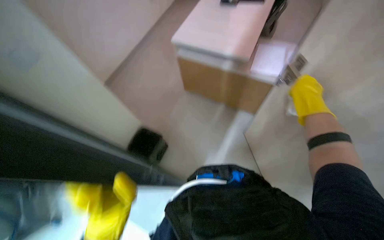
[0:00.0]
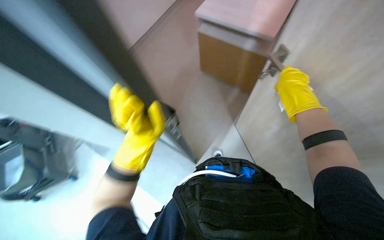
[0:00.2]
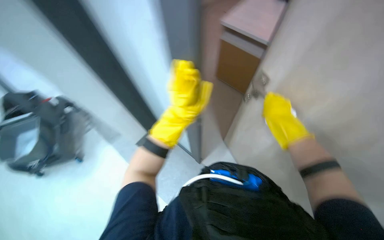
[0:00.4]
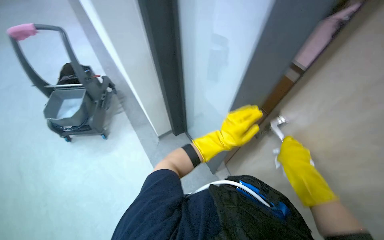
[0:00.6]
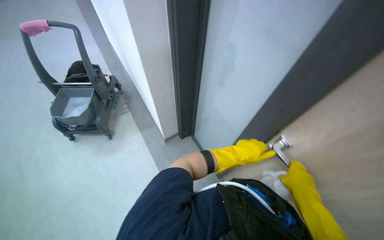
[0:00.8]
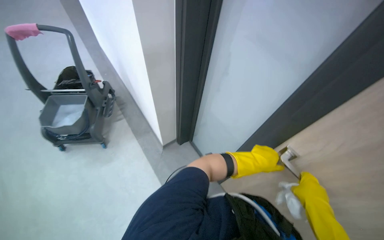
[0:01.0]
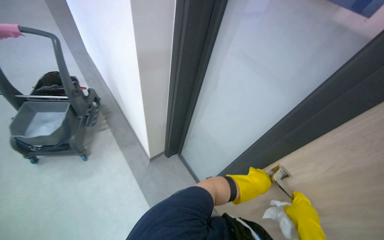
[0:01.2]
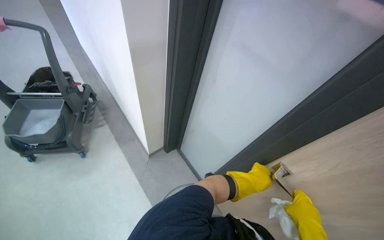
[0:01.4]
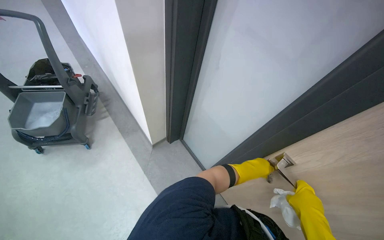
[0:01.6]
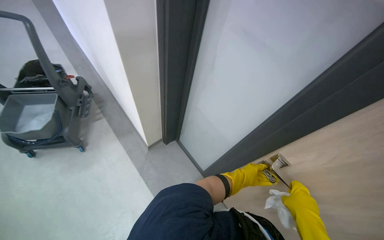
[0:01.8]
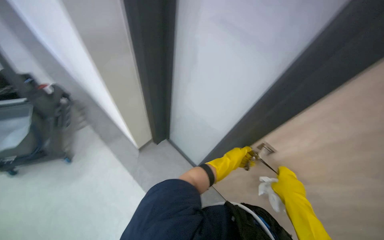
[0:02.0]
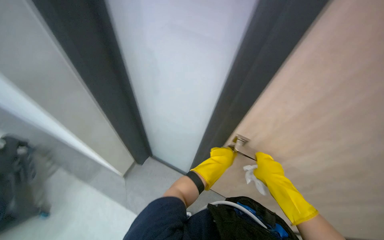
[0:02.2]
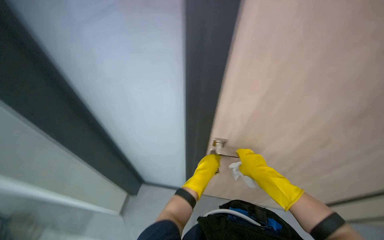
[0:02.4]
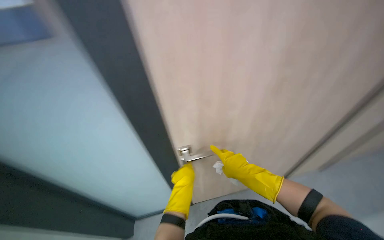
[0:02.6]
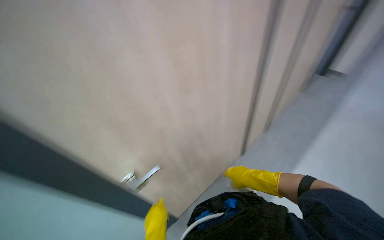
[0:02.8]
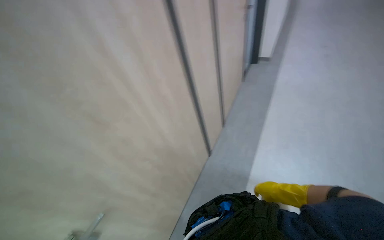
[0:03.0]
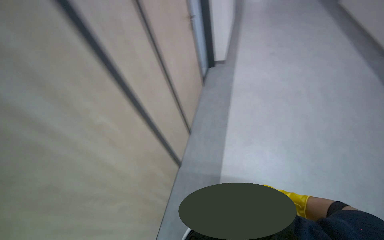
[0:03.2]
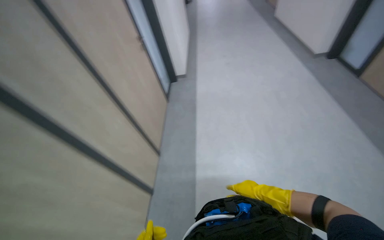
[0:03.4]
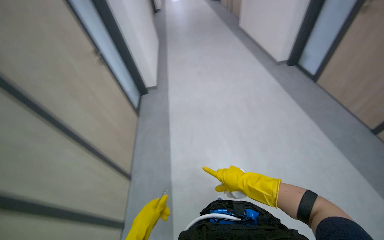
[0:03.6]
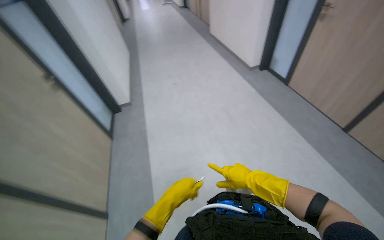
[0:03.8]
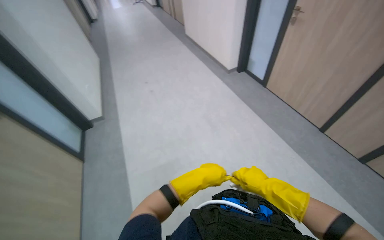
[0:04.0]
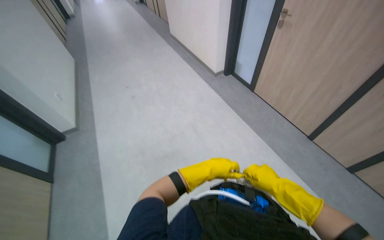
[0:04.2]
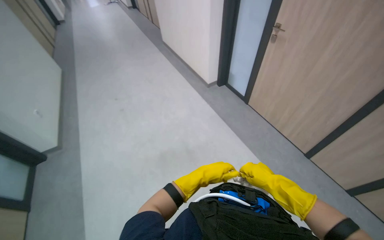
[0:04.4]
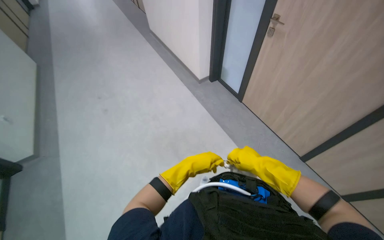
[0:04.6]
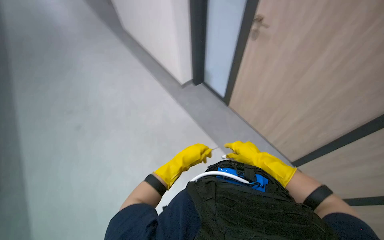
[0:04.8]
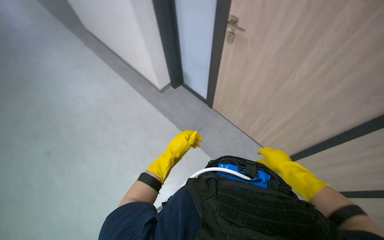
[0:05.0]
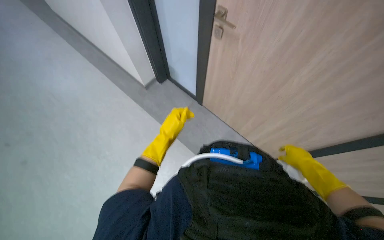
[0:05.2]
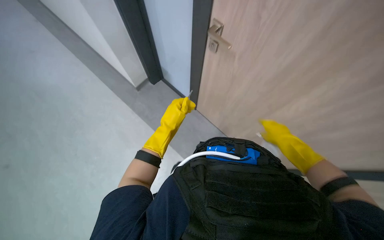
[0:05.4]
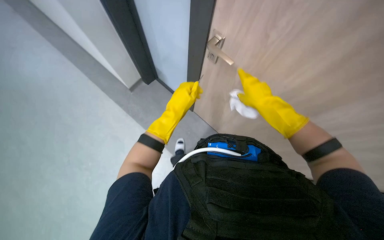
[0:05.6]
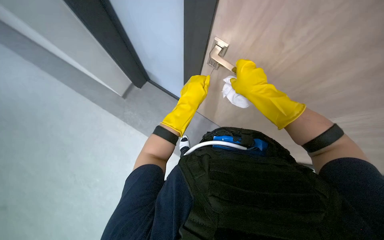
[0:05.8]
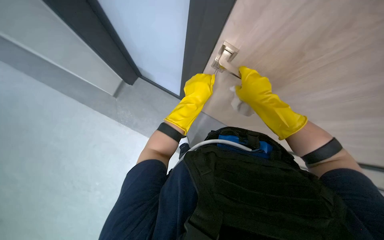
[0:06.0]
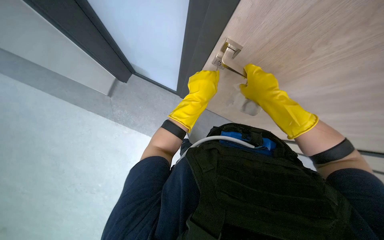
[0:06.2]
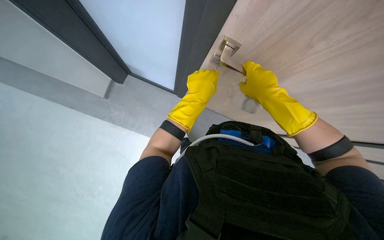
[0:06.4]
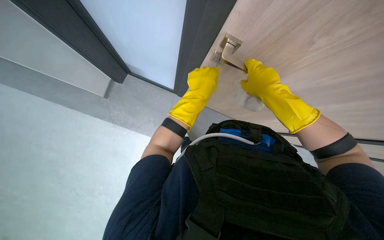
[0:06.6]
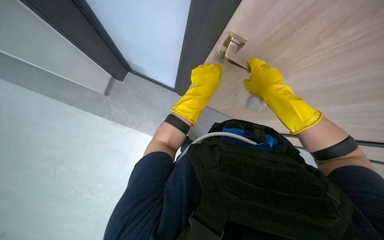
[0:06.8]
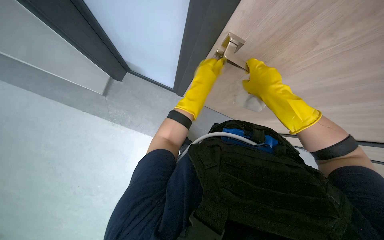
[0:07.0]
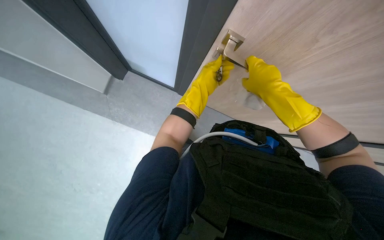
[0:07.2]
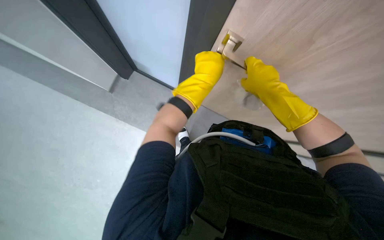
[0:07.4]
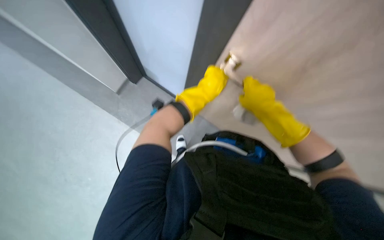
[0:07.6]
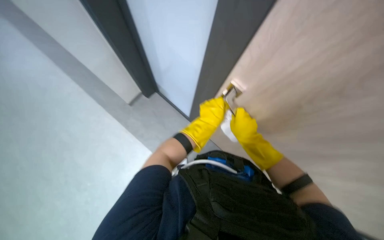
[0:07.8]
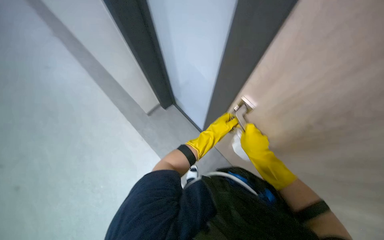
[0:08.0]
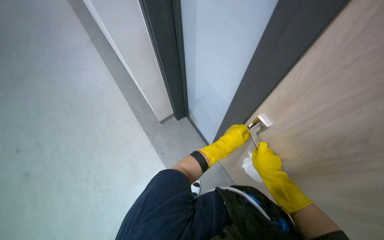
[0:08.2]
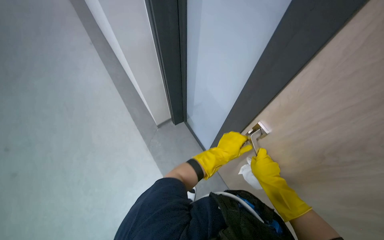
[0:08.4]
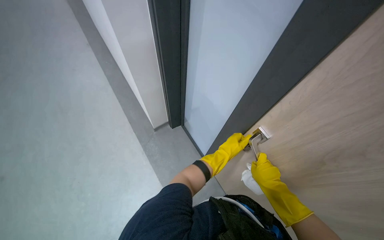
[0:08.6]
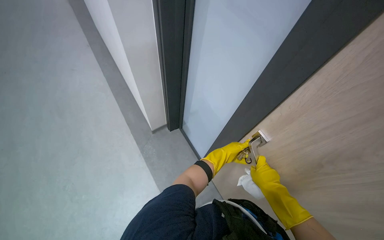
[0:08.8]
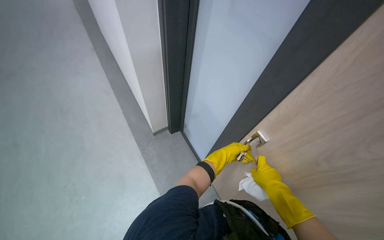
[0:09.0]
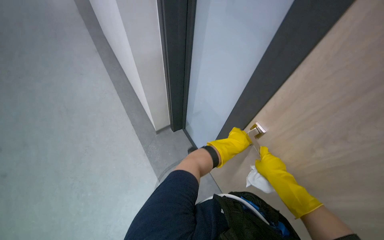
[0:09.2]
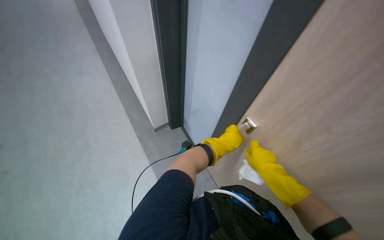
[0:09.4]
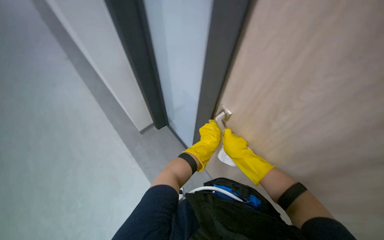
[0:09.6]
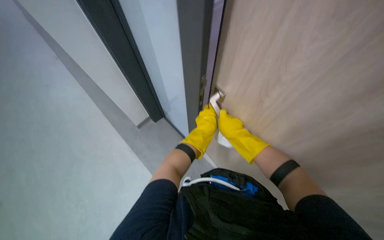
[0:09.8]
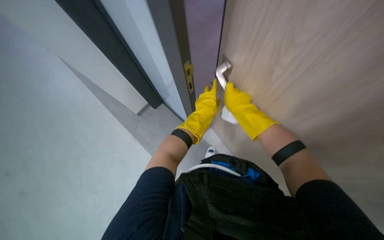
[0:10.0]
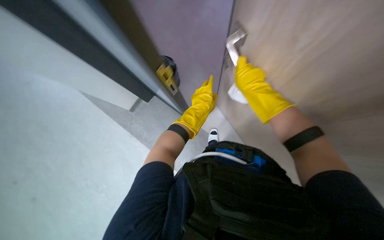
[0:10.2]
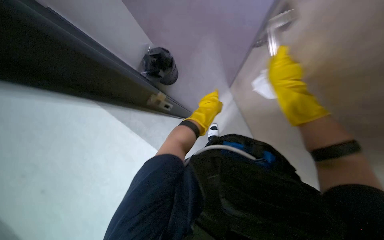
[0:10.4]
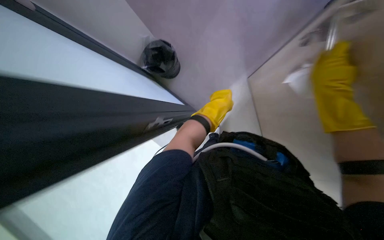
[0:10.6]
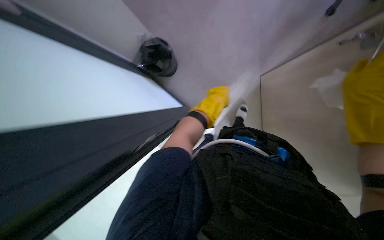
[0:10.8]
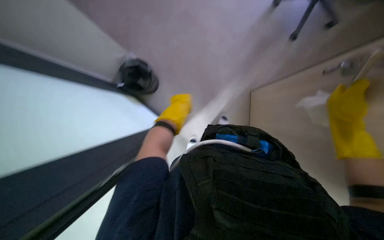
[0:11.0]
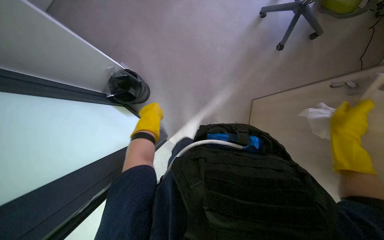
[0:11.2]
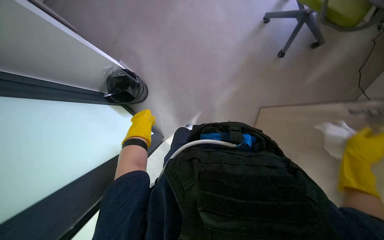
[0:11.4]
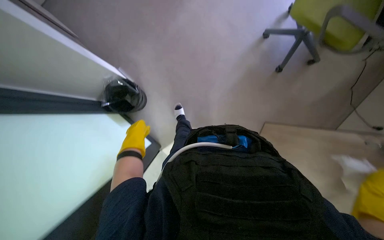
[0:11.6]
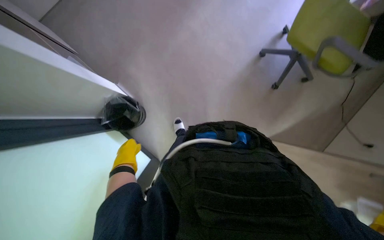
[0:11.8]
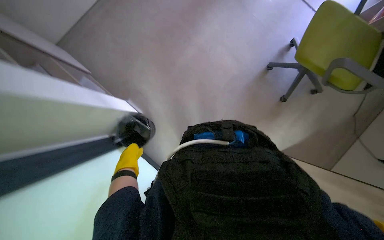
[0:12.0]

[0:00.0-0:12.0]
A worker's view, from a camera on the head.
Job: wiping surfaces.
The whole recording: Wiping office desk surface. The worker wipes the surface of an office desk with a white cloth.
0:00.0 to 0:01.6: The wearer moves roughly 40 cm. The scene turns some 30 degrees clockwise in the picture.
0:03.0 to 0:04.4: The head travels approximately 80 cm. The view pans to the right by approximately 15 degrees.
0:04.4 to 0:06.0: The view swings approximately 15 degrees to the right. Both hands travel together up the picture, some 40 cm.
0:06.0 to 0:07.6: The hands make small movements and keep their place.
0:07.6 to 0:09.0: The camera pitches upward, by some 20 degrees. The left hand is displaced farther from the camera by roughly 10 cm.
0:09.0 to 0:10.4: The view tilts roughly 20 degrees downward. Everything in view rotates some 30 degrees counterclockwise.
0:10.4 to 0:12.0: The view tilts some 30 degrees upward. The left hand moves to the left and down the picture, some 20 cm.

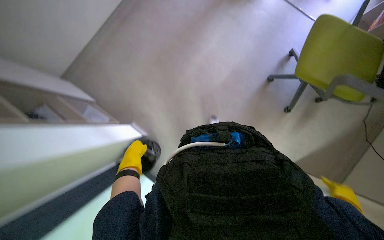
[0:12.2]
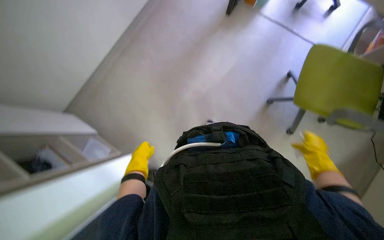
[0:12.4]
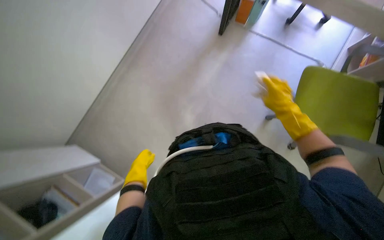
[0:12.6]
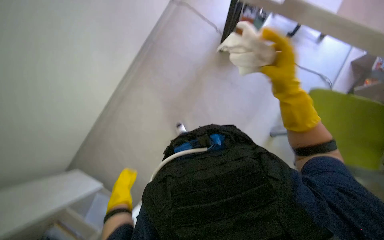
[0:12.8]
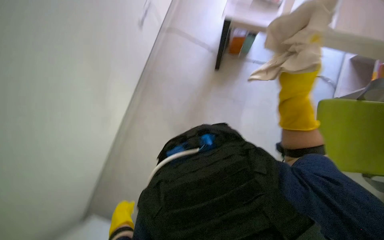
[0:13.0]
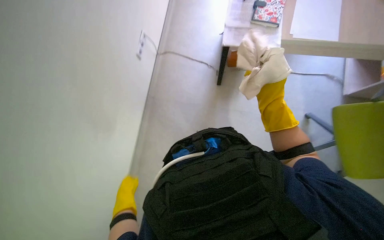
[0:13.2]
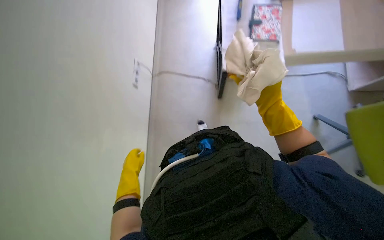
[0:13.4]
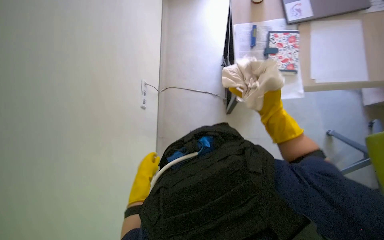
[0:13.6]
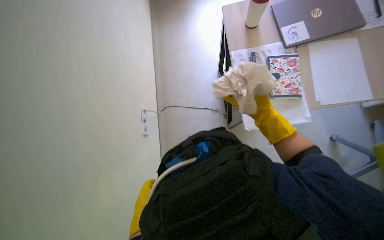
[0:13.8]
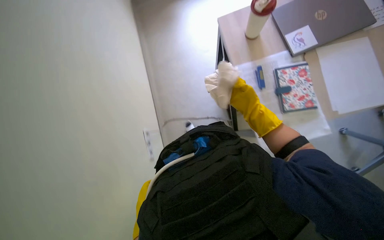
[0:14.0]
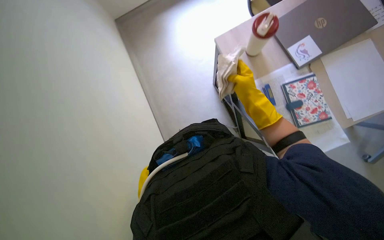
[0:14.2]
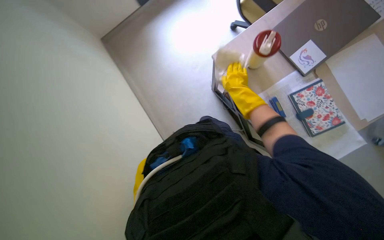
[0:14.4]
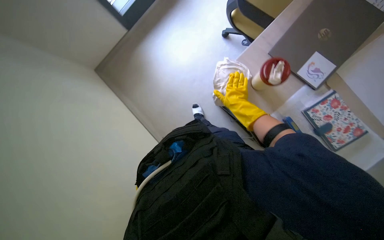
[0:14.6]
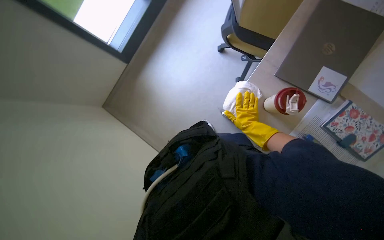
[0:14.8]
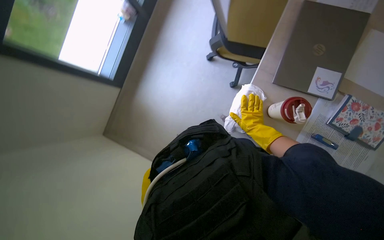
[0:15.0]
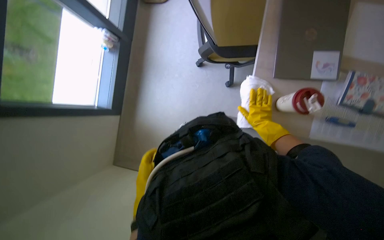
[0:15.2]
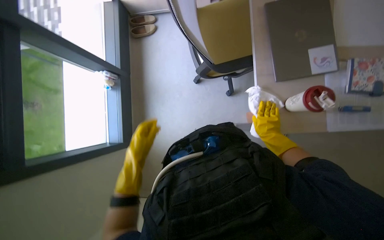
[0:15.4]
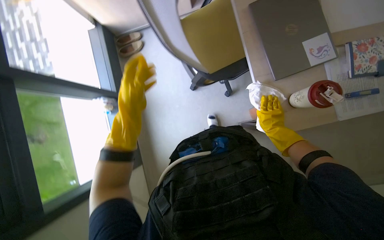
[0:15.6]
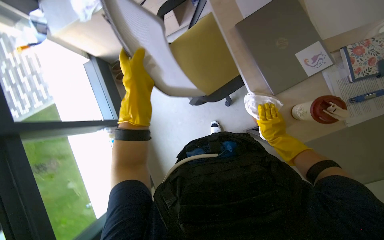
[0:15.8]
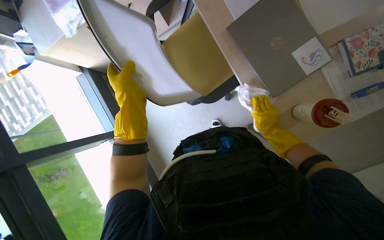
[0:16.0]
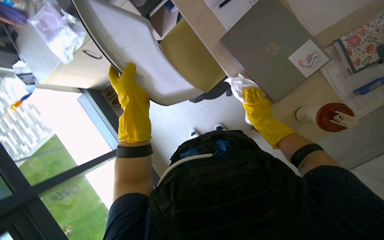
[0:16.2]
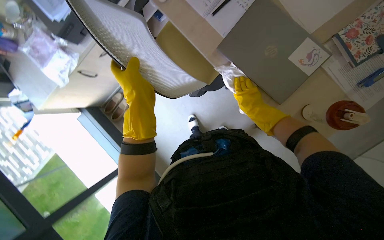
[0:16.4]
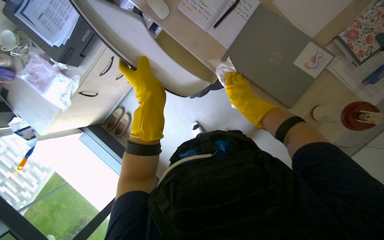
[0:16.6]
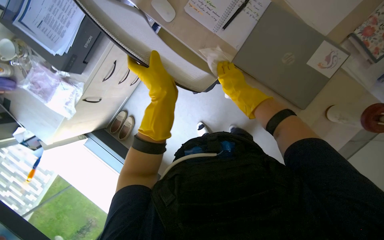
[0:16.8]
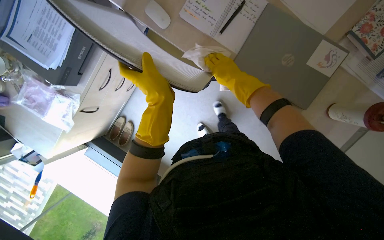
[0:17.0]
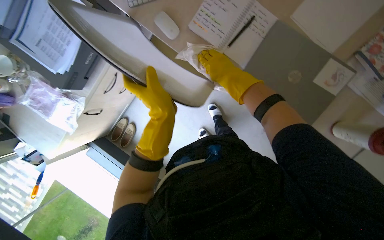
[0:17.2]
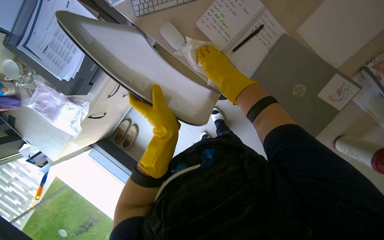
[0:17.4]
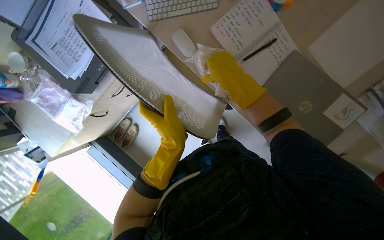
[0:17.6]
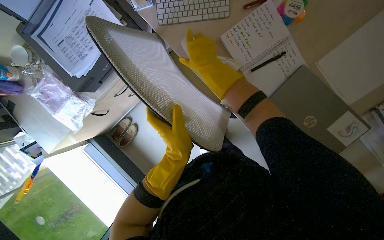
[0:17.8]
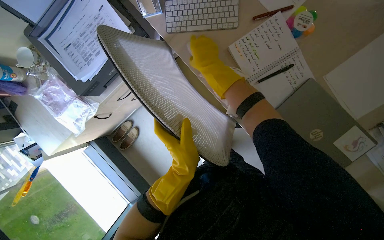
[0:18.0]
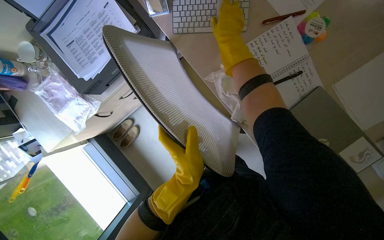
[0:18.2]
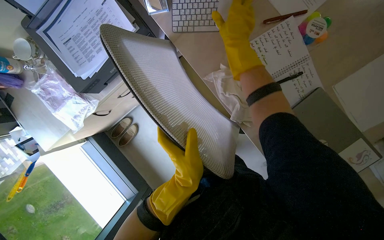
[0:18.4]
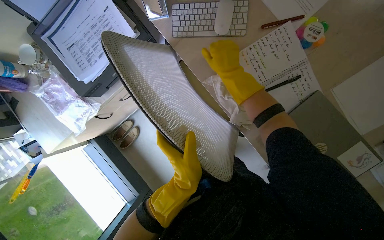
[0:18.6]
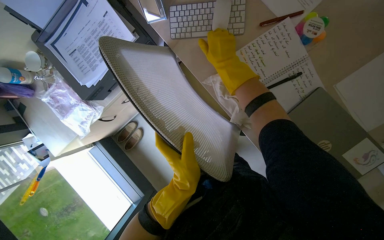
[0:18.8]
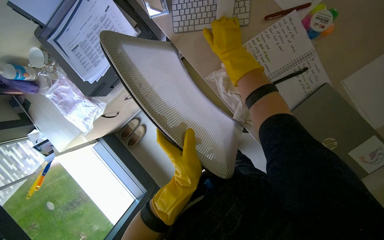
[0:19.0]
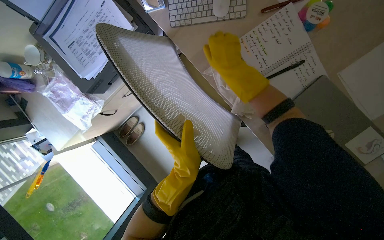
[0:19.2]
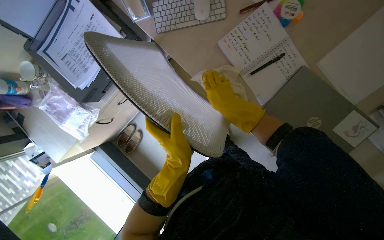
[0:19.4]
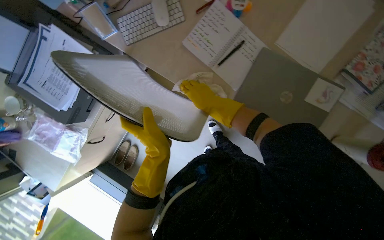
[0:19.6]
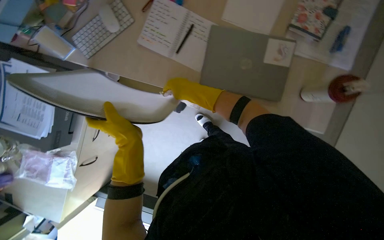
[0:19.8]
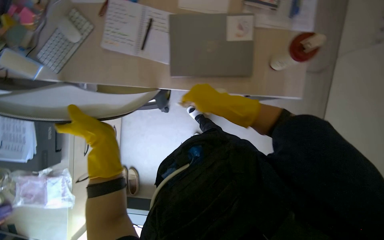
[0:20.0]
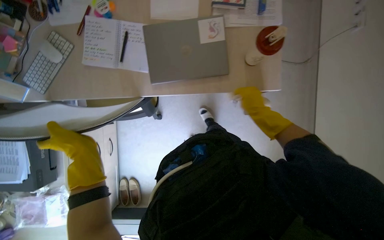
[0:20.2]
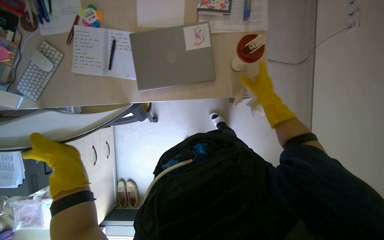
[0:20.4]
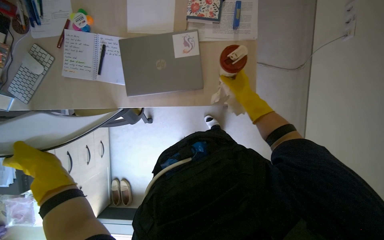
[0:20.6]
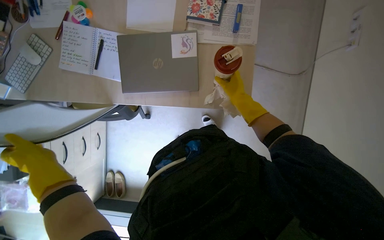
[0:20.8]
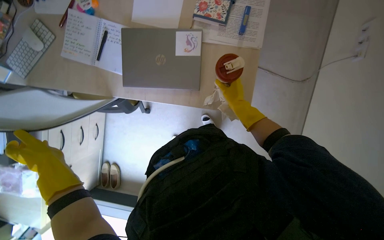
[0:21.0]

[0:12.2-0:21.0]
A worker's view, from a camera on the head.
Job: wiping surfaces.
The whole recording: Wiping office desk surface. The worker wipes the surface of an office desk with a white cloth.
0:12.2 to 0:13.6: The view tilts approximately 35 degrees upward.
0:13.6 to 0:15.2: The head travels roughly 90 cm. Everything in view rotates about 70 degrees counterclockwise.
0:15.2 to 0:16.6: The camera travels some 40 cm. The scene turns approximately 60 degrees counterclockwise in the picture.
0:16.6 to 0:18.0: The right hand travels up the picture and to the left by about 50 cm.
0:18.0 to 0:19.6: The right hand moves down the picture, some 20 cm.
0:19.6 to 0:21.0: The wearer moves about 50 cm.
